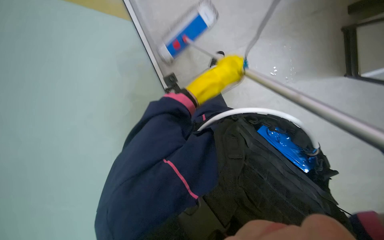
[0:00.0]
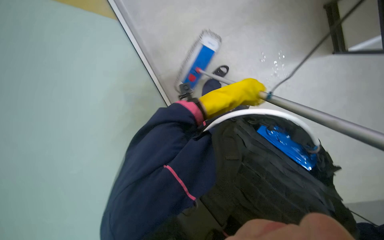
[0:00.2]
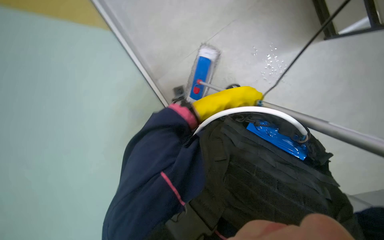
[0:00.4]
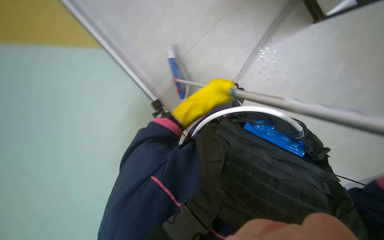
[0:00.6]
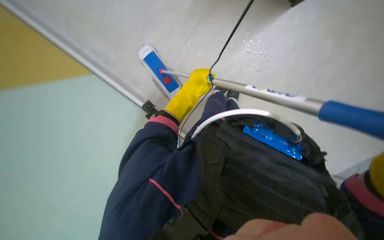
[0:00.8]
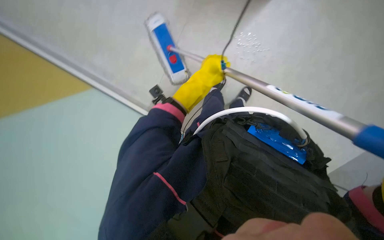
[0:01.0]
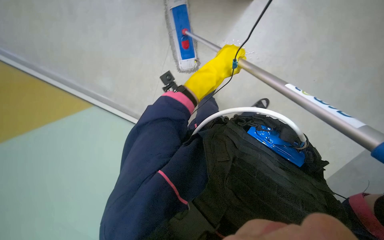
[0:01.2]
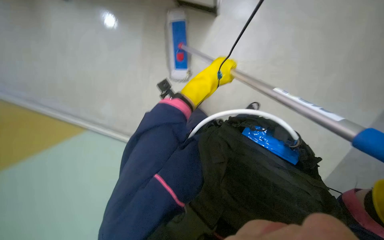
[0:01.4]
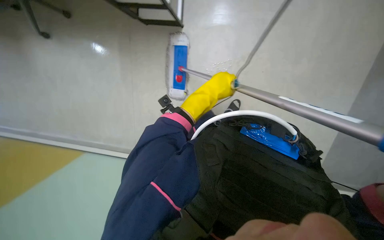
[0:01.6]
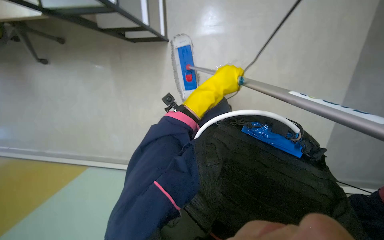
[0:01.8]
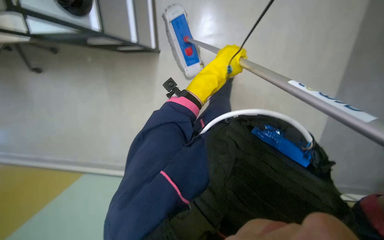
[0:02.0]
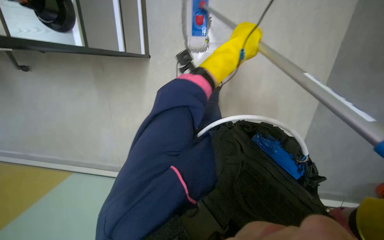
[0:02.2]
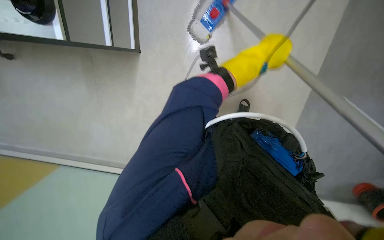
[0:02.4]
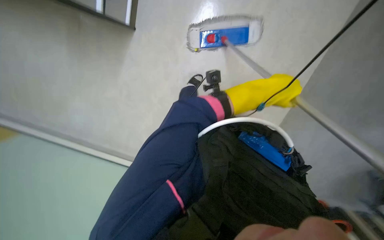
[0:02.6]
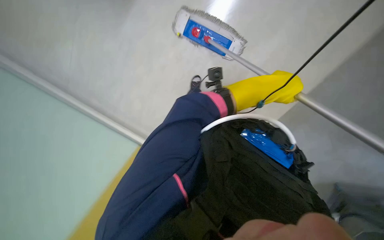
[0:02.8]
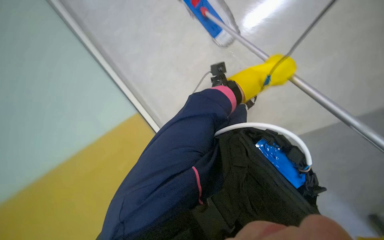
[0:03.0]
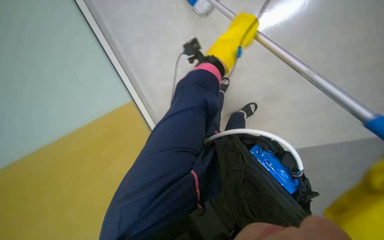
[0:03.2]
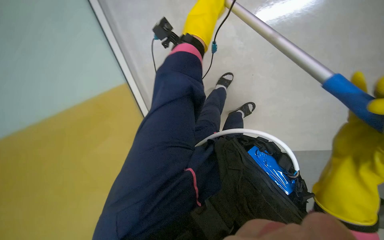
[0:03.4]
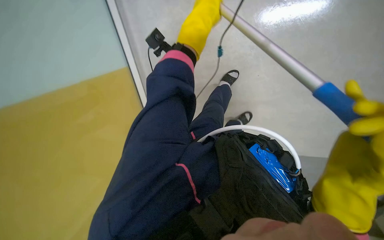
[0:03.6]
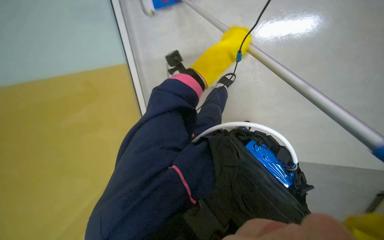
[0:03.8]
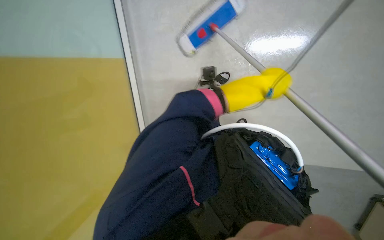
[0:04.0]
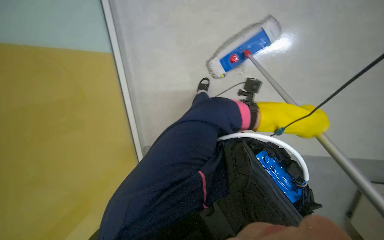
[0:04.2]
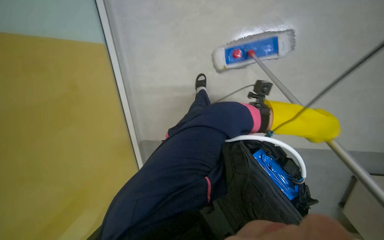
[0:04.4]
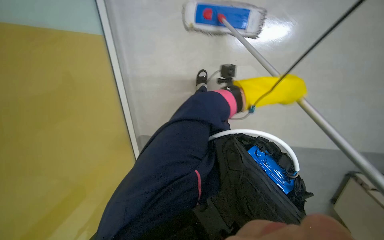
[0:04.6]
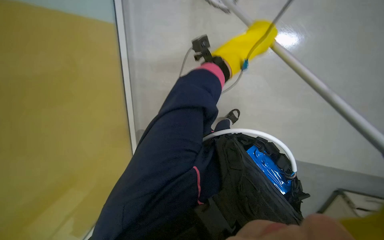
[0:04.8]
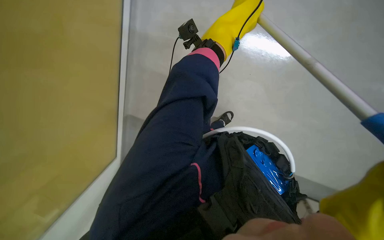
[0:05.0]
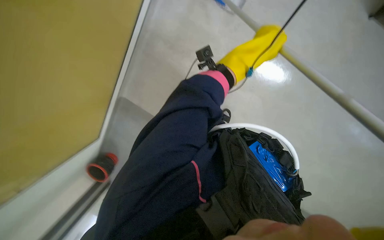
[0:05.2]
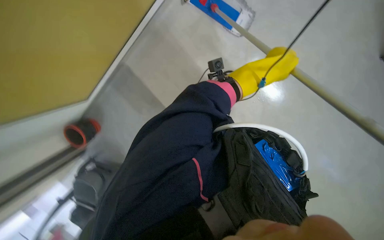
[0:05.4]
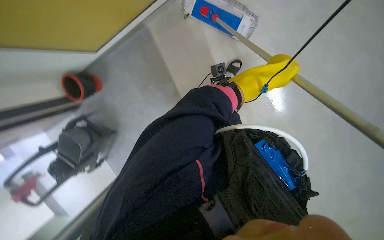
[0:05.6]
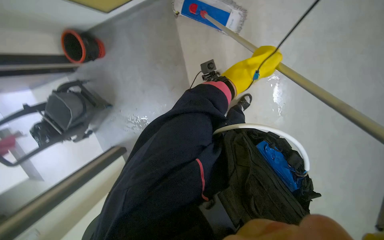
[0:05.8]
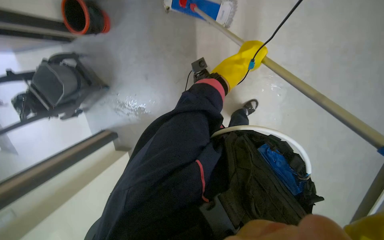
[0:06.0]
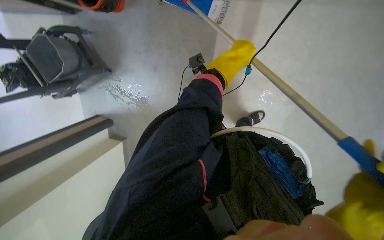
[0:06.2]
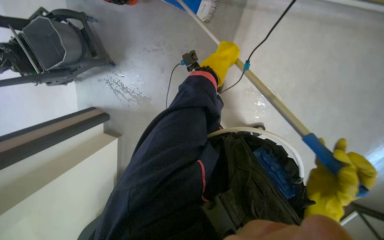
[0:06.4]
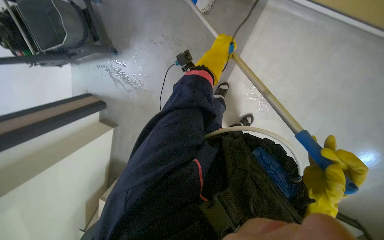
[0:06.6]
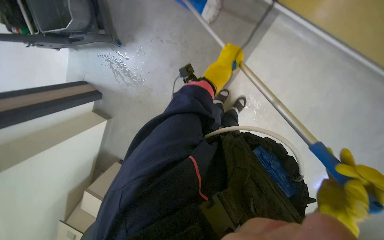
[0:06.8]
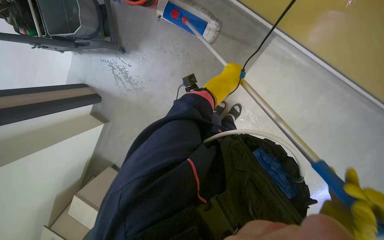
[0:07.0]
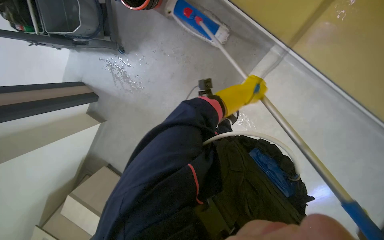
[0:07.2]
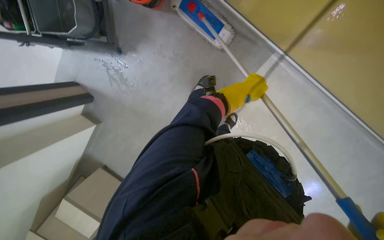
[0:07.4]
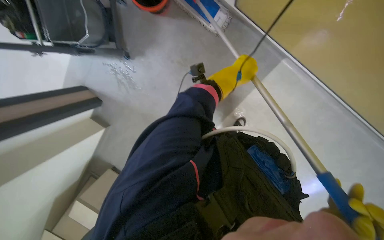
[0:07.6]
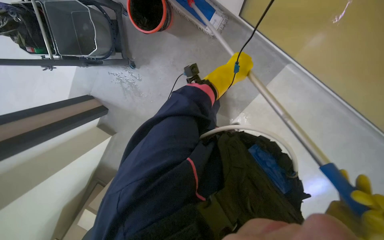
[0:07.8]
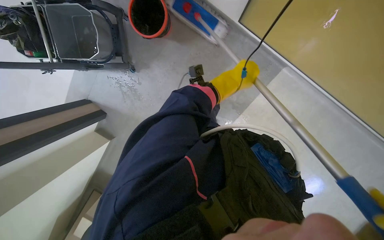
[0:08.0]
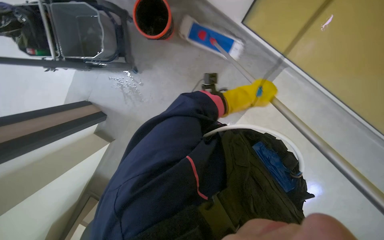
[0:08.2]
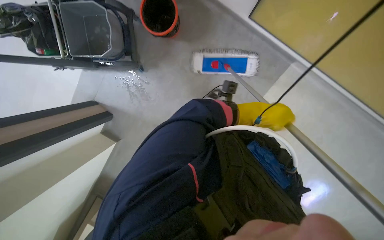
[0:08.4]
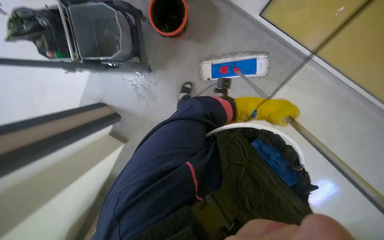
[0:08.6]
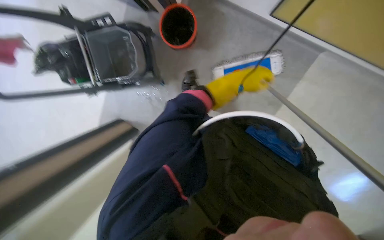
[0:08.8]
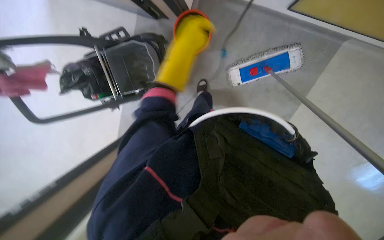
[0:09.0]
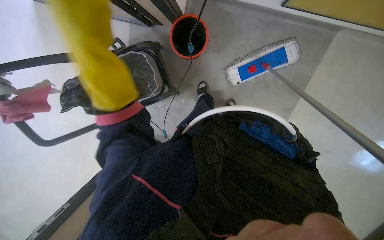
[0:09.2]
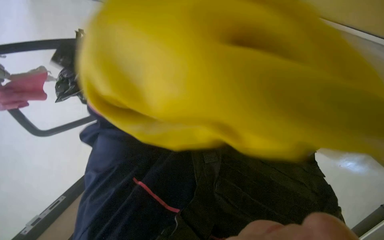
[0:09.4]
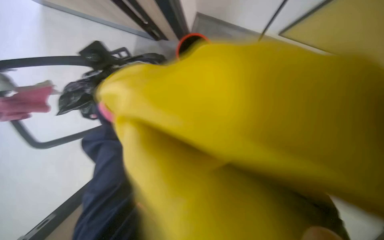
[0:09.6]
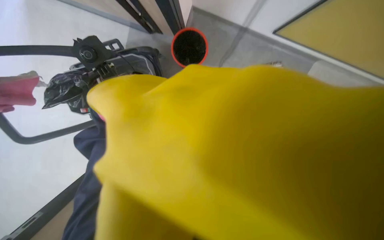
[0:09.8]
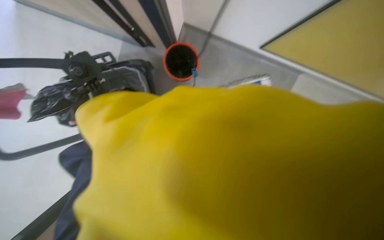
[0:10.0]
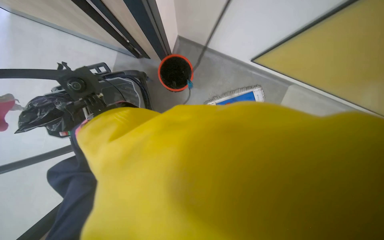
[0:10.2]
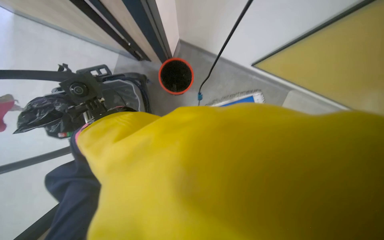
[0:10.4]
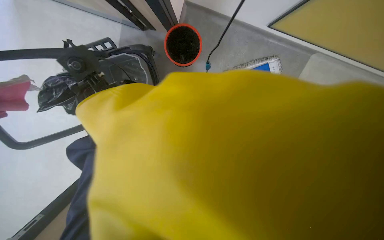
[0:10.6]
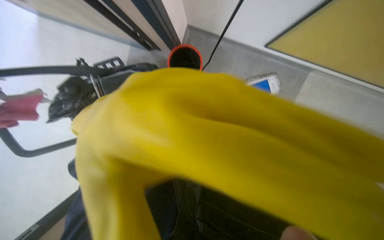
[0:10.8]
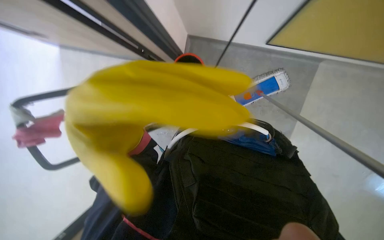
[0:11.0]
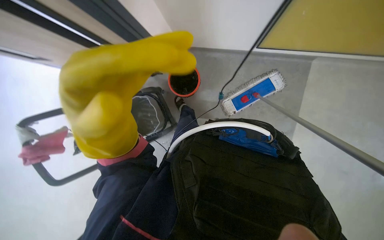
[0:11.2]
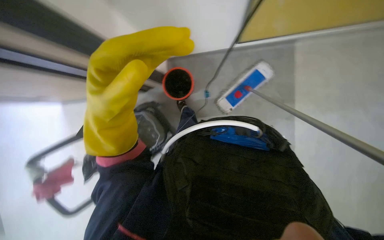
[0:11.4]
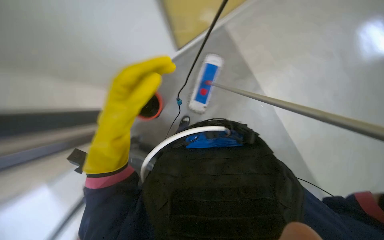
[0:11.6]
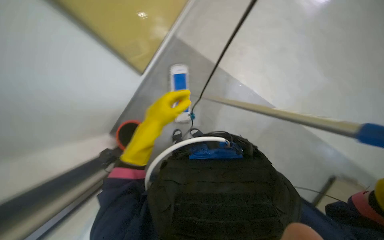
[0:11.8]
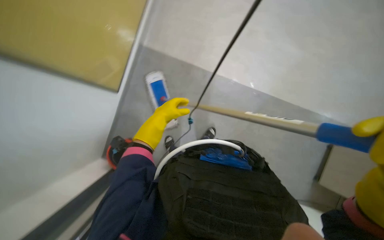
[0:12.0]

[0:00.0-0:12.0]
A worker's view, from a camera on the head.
Job: mopping floor.
The whole recording: Mopping the floor. The worker mops the floor with a flat mop, moving around furniture.
0:00.0 to 0:01.6: The left hand goes to the left and returns, roughly 5 cm each way.
0:01.6 to 0:03.0: The head rotates approximately 20 degrees to the right. The left hand moves to the right and up the picture, roughly 35 cm.
0:04.4 to 0:06.0: The left hand goes about 30 cm to the left, farther from the camera and up the picture.
0:06.0 to 0:07.6: The camera is carried approximately 80 cm. The camera sweeps to the right, by about 25 degrees. The scene turns some 25 degrees clockwise in the picture.
0:07.6 to 0:09.0: The wearer moves to the left, some 40 cm.

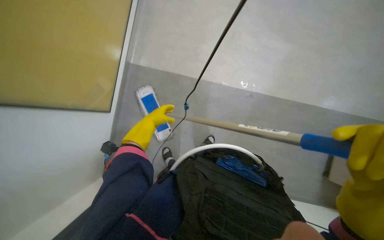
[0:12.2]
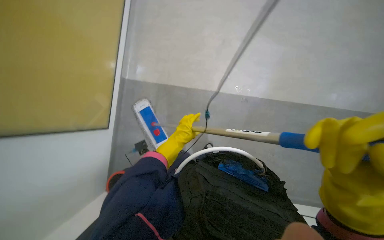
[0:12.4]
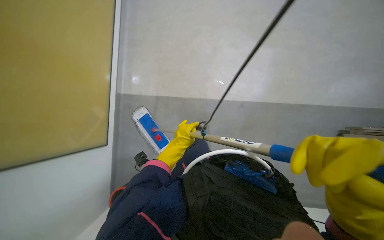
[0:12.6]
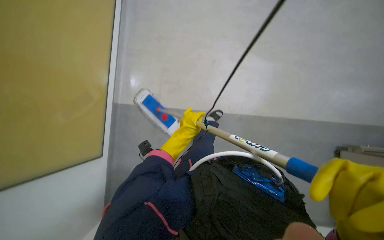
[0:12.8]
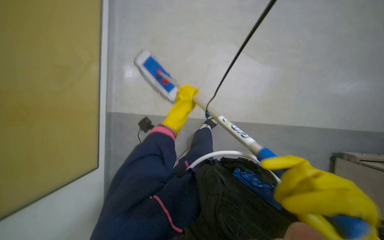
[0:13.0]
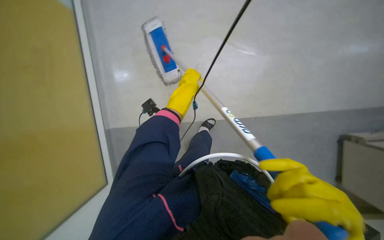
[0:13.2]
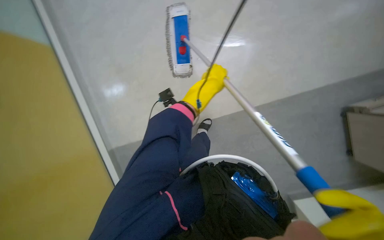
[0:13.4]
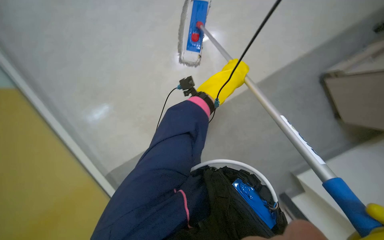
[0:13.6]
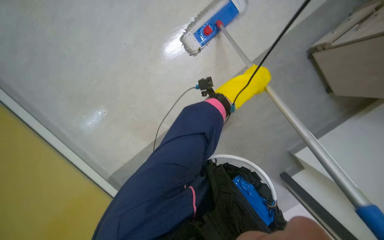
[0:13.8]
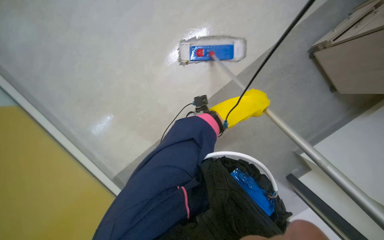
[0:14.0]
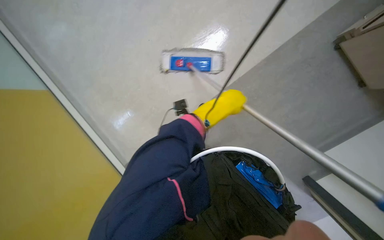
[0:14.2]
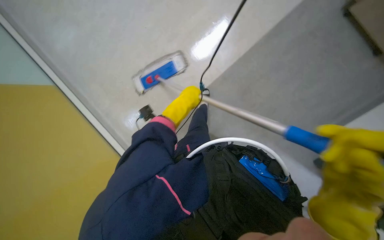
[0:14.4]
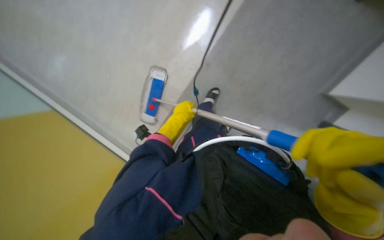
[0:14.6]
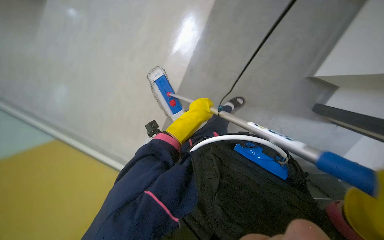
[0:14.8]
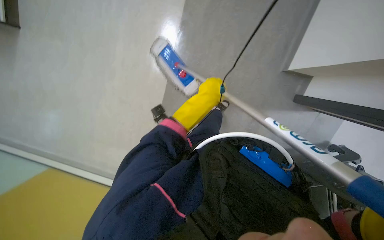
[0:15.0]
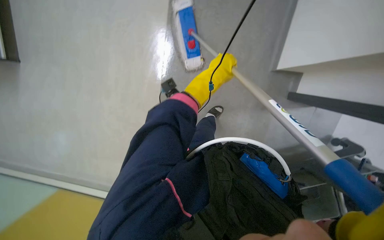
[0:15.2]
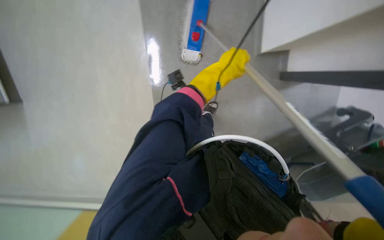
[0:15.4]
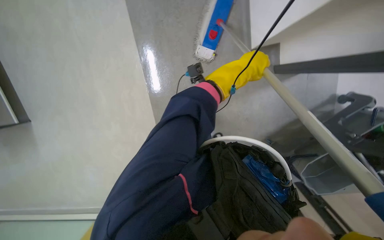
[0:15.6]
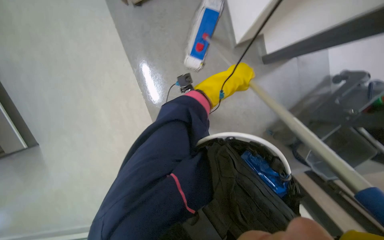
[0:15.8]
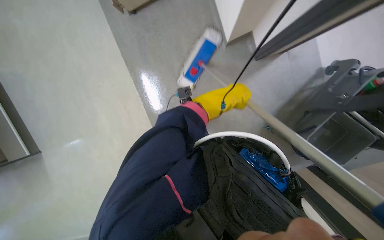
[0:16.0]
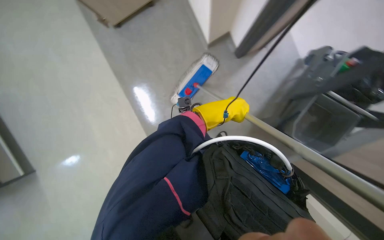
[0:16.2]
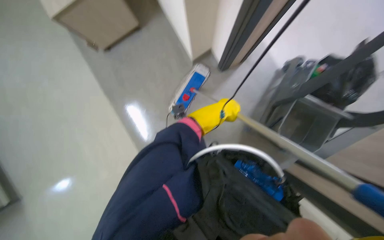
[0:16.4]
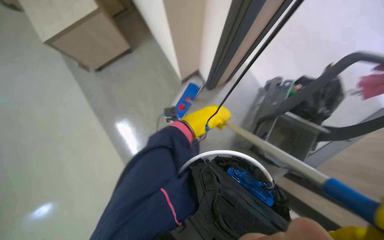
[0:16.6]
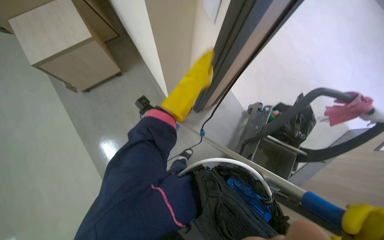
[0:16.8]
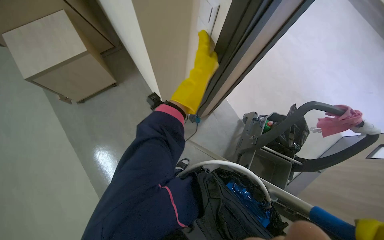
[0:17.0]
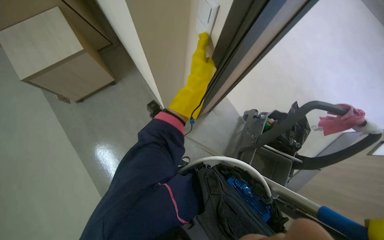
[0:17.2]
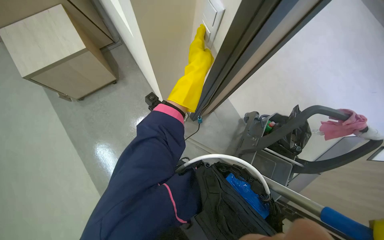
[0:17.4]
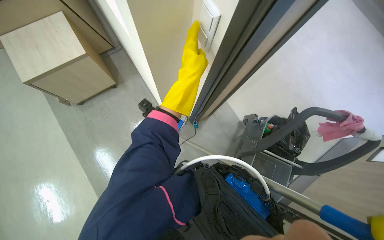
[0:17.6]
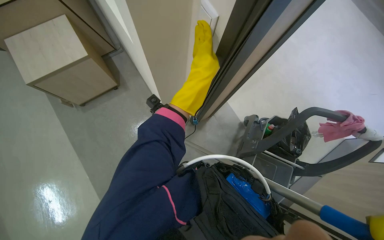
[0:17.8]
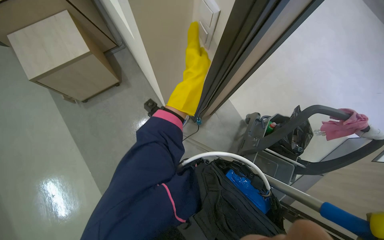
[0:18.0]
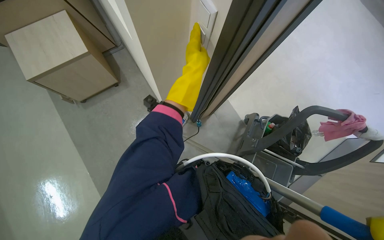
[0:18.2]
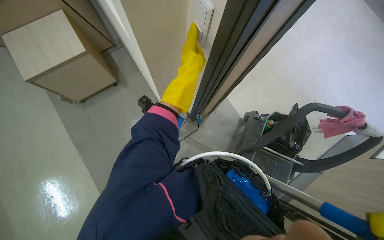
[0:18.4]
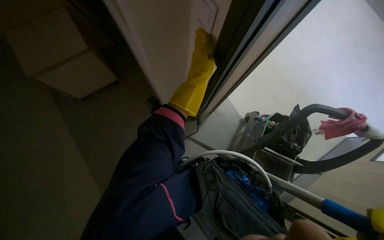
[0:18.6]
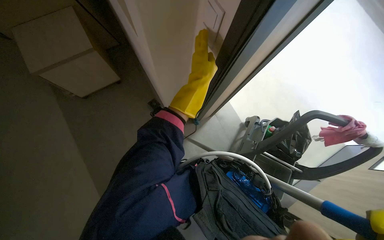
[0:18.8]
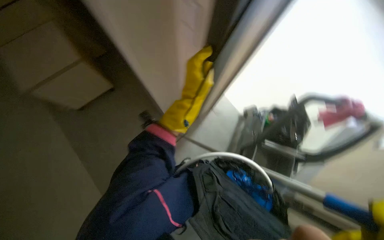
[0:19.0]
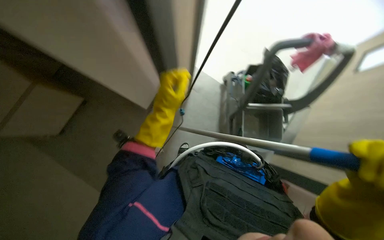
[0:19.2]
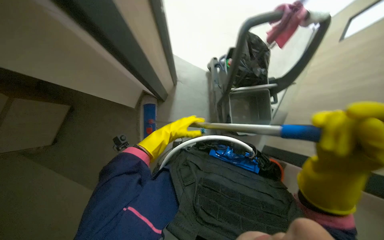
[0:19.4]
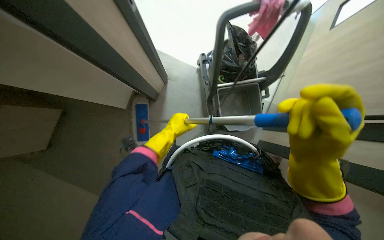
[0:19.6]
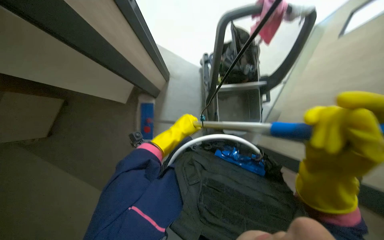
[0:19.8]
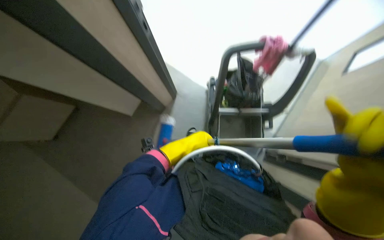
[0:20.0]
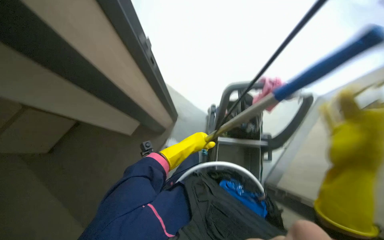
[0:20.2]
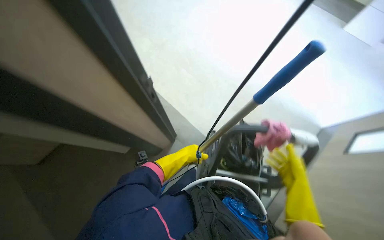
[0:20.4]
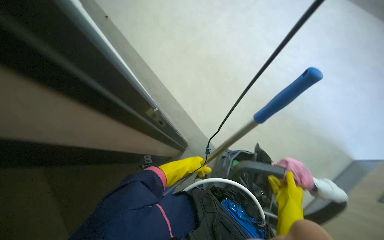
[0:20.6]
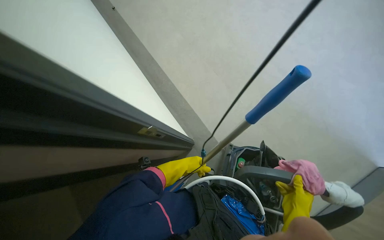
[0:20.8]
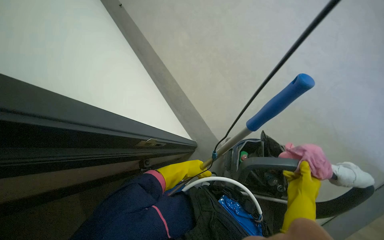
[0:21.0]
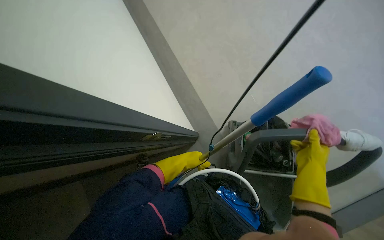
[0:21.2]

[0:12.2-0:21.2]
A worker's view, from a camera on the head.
Job: mopping floor.
The whole recording: Mopping the floor. The worker mops the floor with a flat mop, moving around furniture.
0:12.2 to 0:13.8: The view tips downward by approximately 10 degrees. The scene turns approximately 35 degrees clockwise in the picture.
0:13.8 to 0:15.2: The view pans to the left by approximately 15 degrees.
0:15.2 to 0:16.6: The scene turns approximately 35 degrees counterclockwise in the picture.
0:16.6 to 0:18.2: The left hand shifts about 35 cm up the picture and nearer to the camera.
0:18.2 to 0:19.8: The camera pitches downward, by about 15 degrees. Everything in view rotates about 35 degrees counterclockwise.
0:19.8 to 0:21.2: The camera pitches upward, by roughly 30 degrees.
